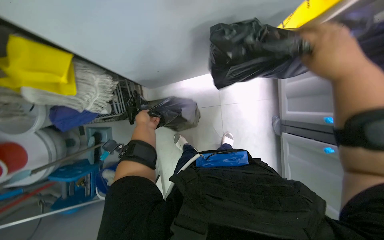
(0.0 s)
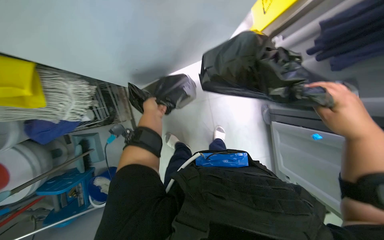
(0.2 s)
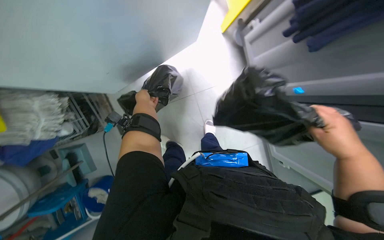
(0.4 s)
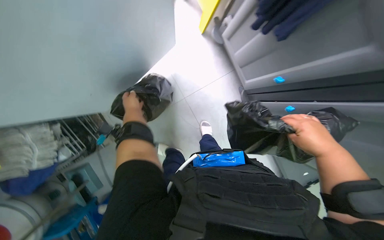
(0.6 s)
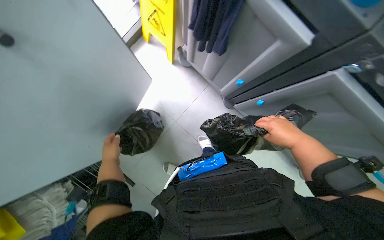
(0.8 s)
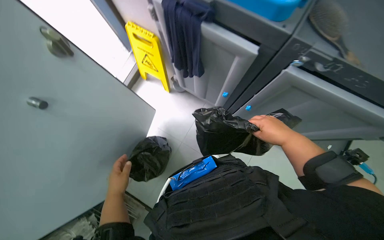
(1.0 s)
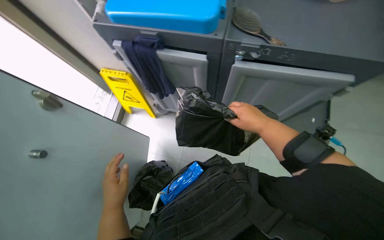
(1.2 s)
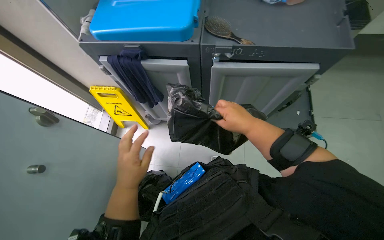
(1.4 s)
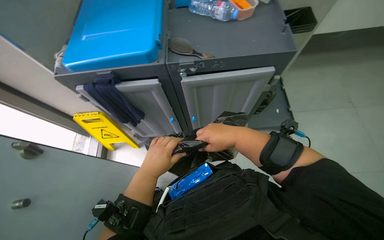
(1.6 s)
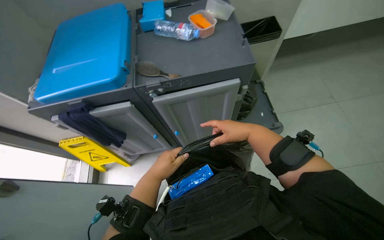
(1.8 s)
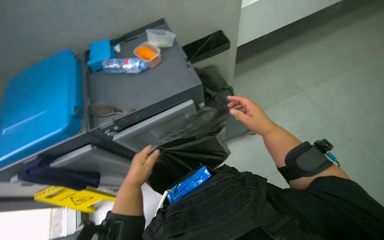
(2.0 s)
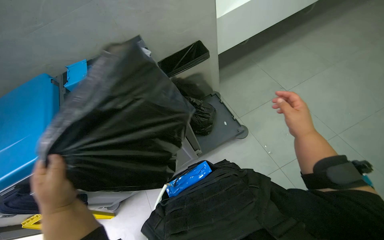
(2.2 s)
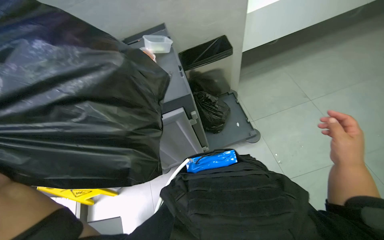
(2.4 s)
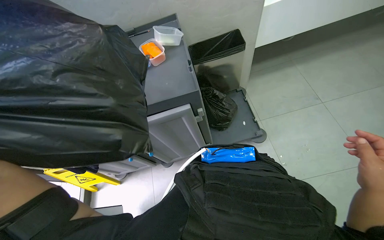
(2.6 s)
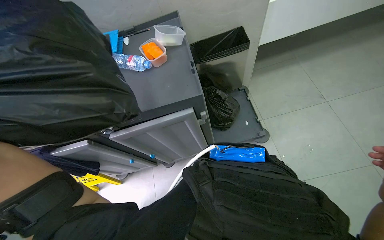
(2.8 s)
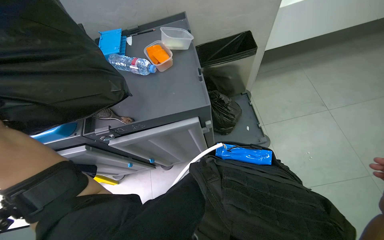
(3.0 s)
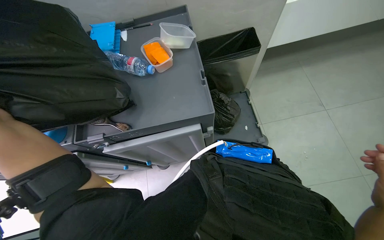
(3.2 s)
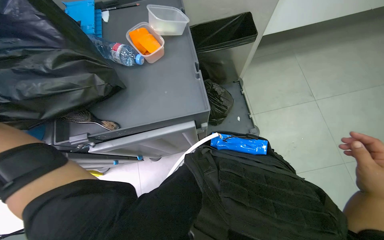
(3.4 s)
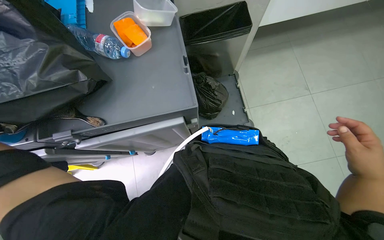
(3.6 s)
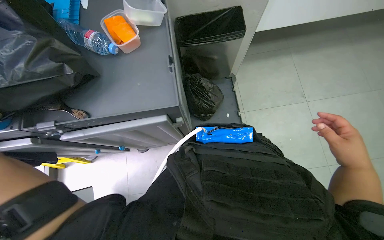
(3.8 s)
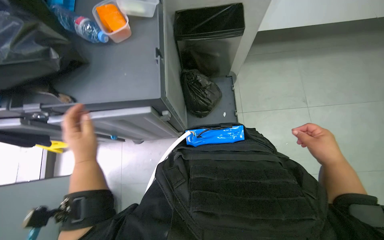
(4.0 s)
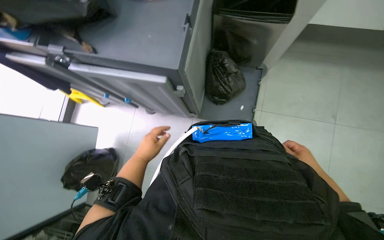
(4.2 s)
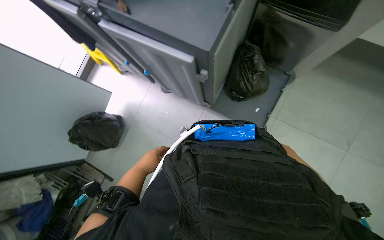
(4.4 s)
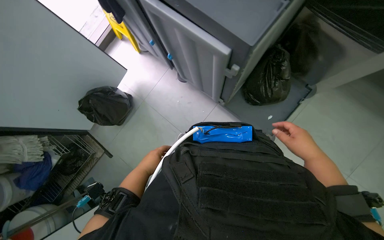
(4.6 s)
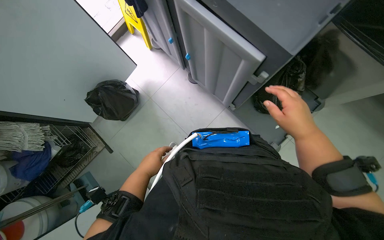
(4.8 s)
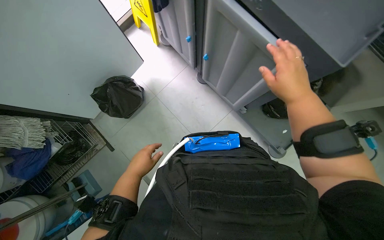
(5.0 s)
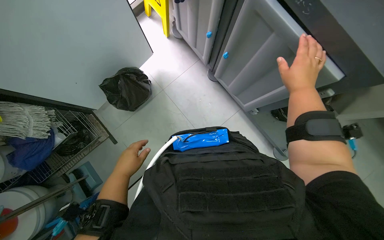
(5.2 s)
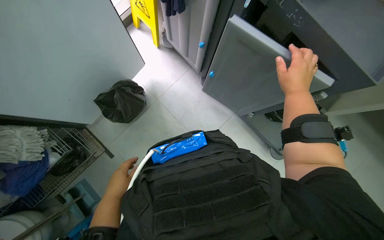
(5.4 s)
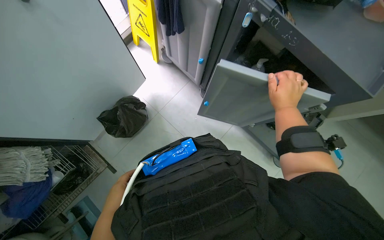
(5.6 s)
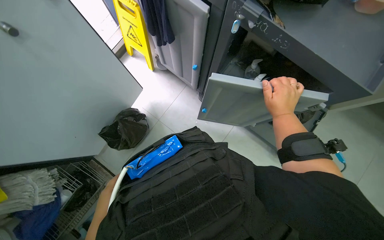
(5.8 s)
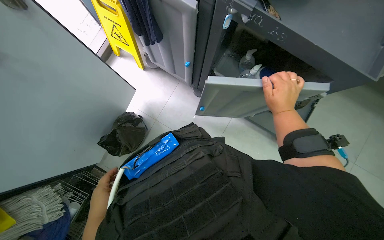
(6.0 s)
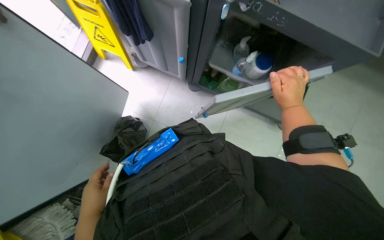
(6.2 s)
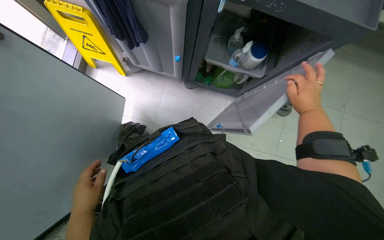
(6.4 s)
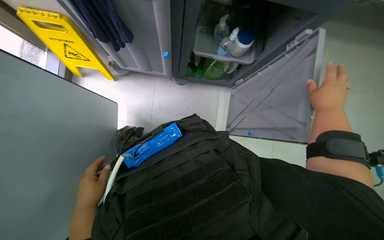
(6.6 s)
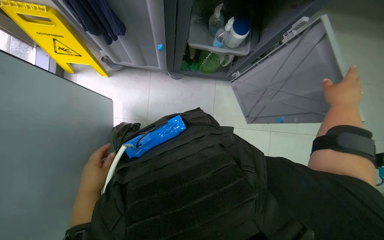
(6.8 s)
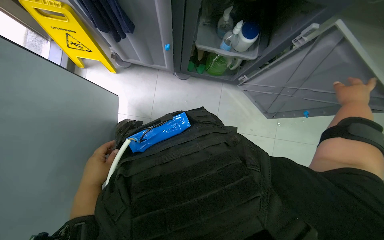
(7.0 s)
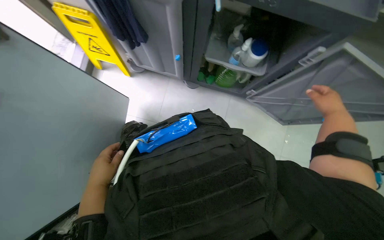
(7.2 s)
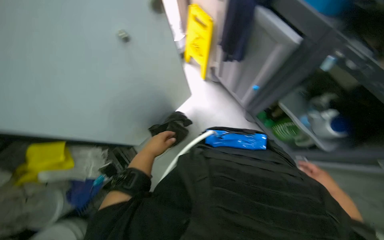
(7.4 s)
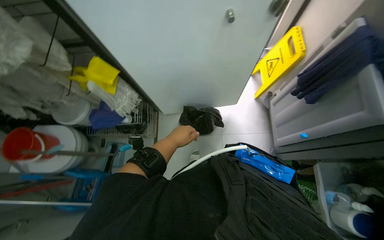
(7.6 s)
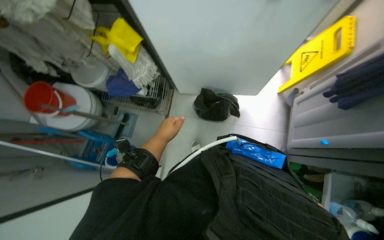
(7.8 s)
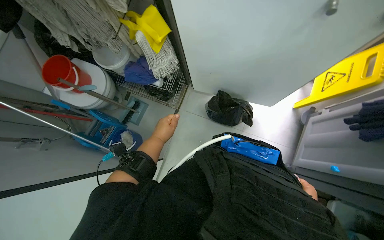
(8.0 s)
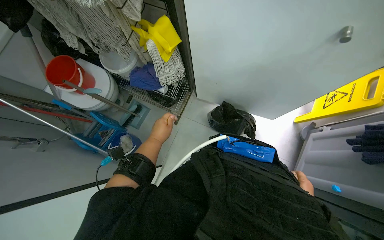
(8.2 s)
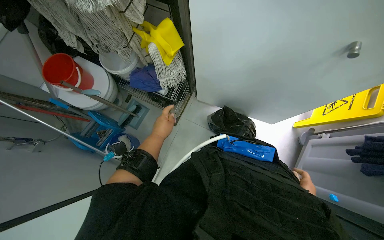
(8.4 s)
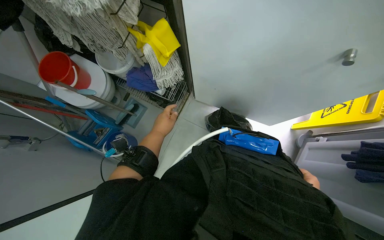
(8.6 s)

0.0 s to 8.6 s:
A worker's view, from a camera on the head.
Job: managing trash.
The whole recording: Disposing of trash bags. The worker collects and disposes of multiple trash bags into cabinets.
0.0 to 1.4 s: The view tips upward by some 20 degrees. Everything in view rotates roughly 75 degrees counterclockwise.
1.4 to 2.8 s: The camera pitches upward, by about 15 degrees.
2.8 to 4.4 s: The view tilts roughly 15 degrees downward. The scene rotates clockwise by some 35 degrees.
4.4 to 5.8 s: The camera travels to the left, some 50 cm.
7.2 to 8.6 s: The head rotates roughly 100 degrees to the left.

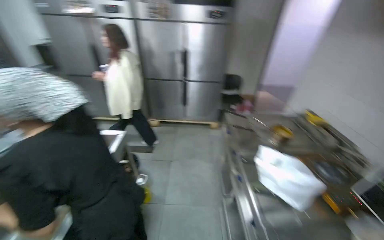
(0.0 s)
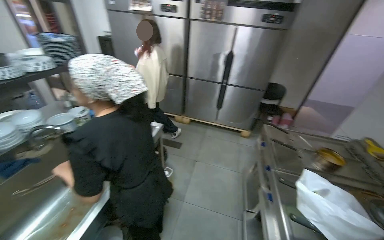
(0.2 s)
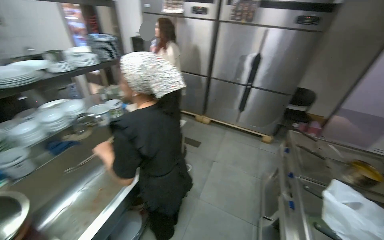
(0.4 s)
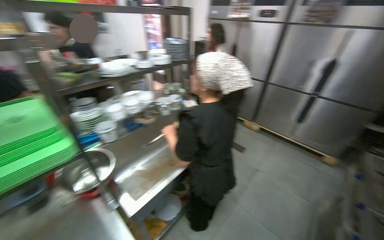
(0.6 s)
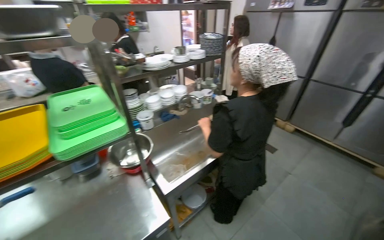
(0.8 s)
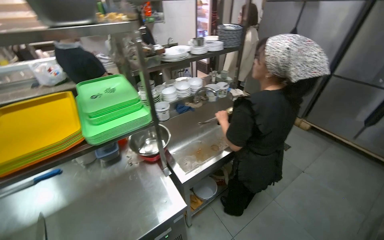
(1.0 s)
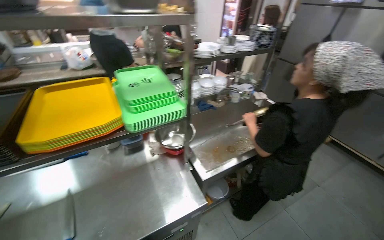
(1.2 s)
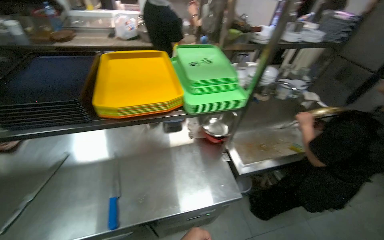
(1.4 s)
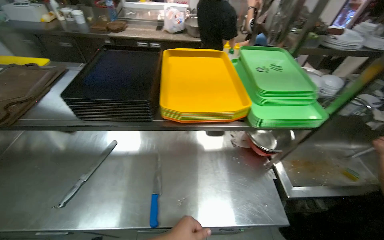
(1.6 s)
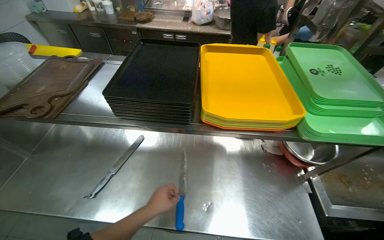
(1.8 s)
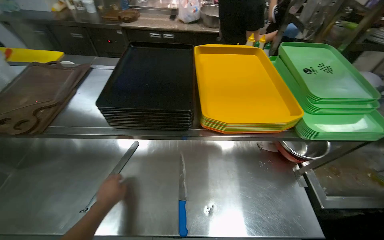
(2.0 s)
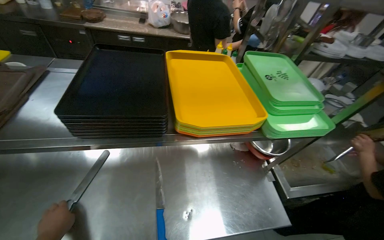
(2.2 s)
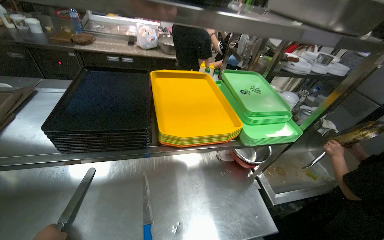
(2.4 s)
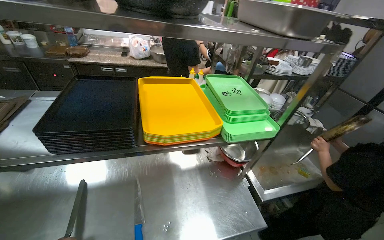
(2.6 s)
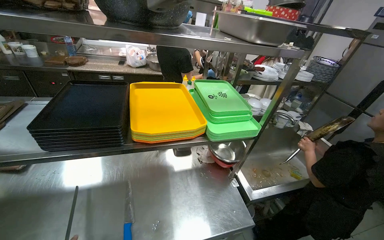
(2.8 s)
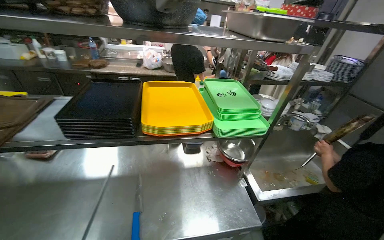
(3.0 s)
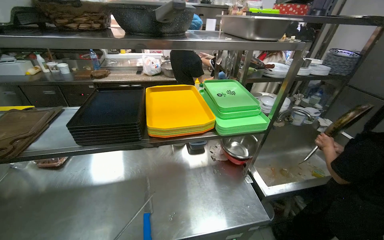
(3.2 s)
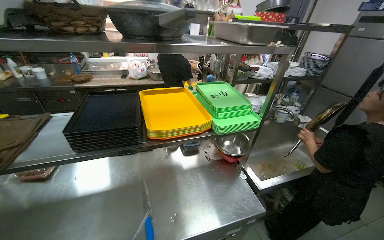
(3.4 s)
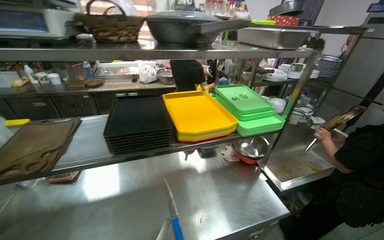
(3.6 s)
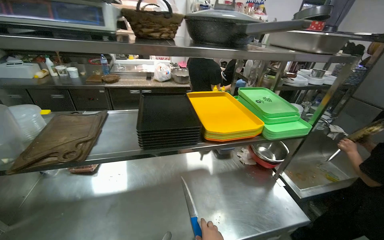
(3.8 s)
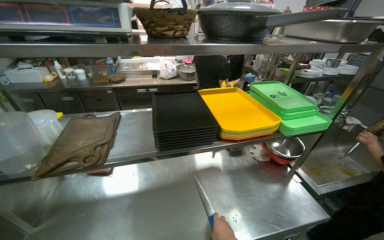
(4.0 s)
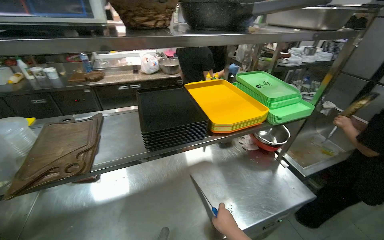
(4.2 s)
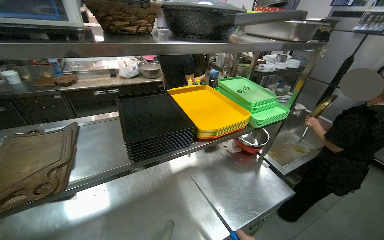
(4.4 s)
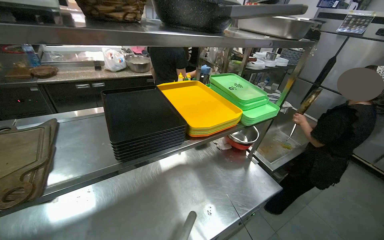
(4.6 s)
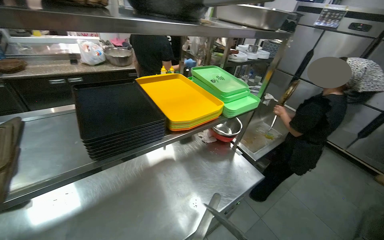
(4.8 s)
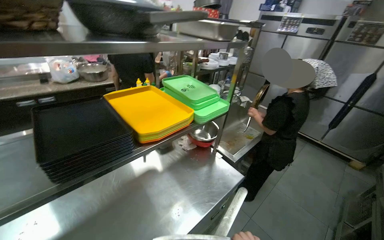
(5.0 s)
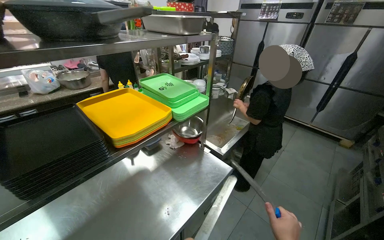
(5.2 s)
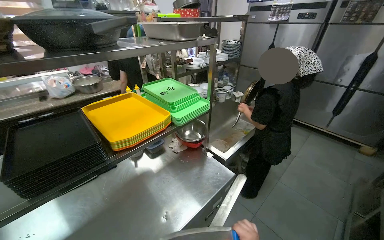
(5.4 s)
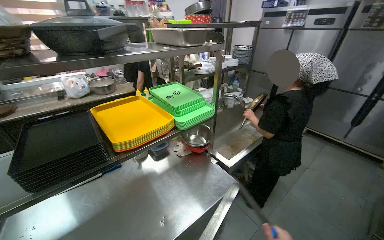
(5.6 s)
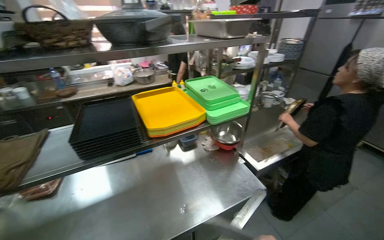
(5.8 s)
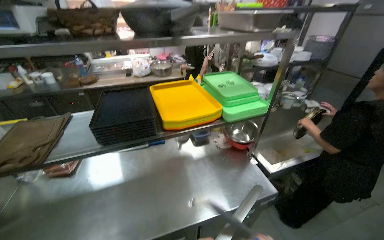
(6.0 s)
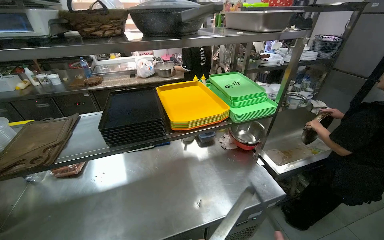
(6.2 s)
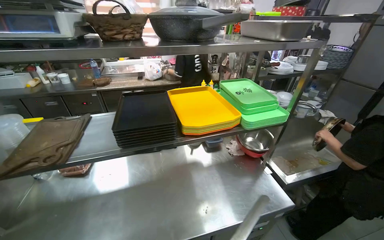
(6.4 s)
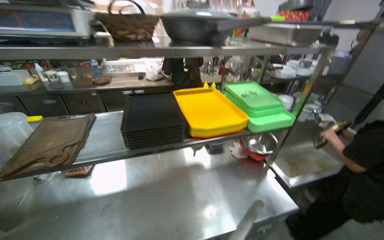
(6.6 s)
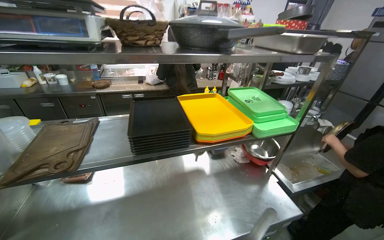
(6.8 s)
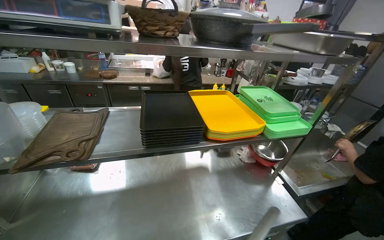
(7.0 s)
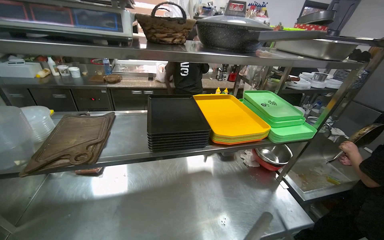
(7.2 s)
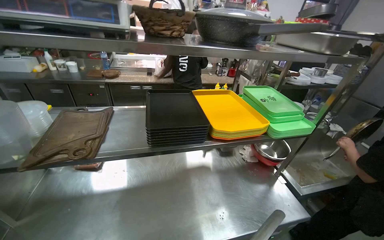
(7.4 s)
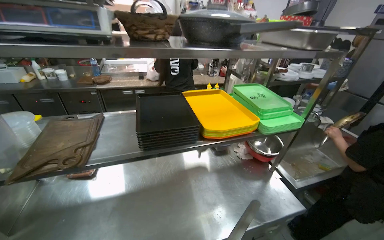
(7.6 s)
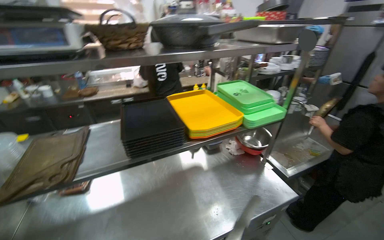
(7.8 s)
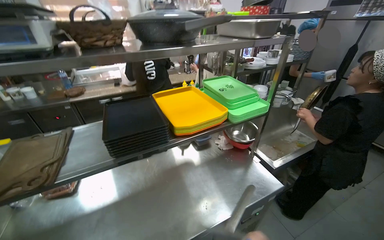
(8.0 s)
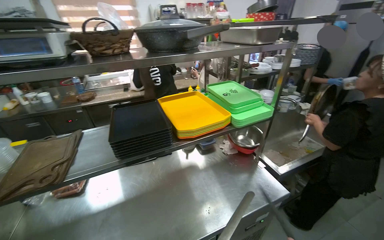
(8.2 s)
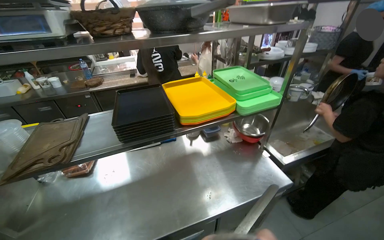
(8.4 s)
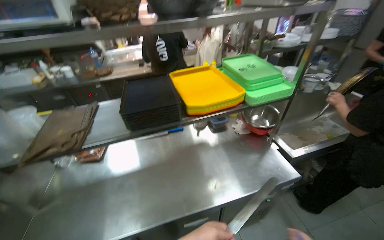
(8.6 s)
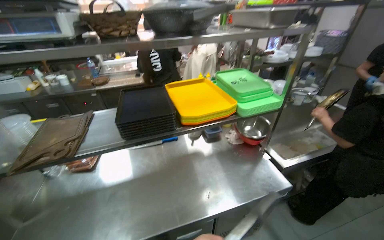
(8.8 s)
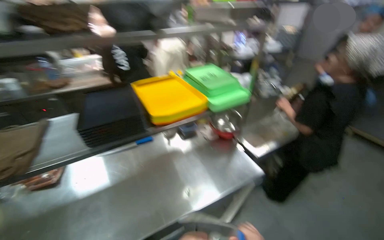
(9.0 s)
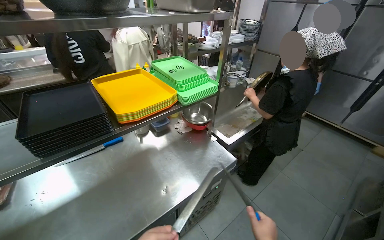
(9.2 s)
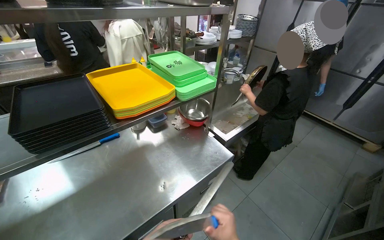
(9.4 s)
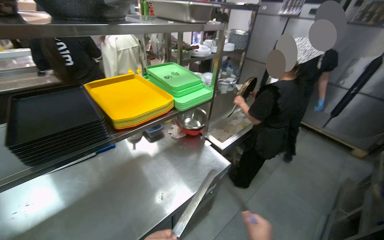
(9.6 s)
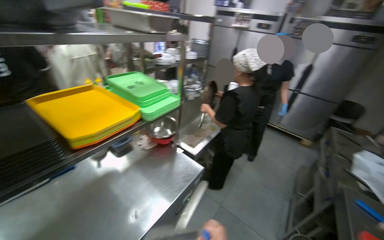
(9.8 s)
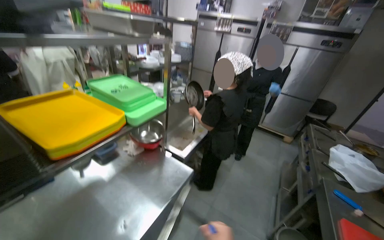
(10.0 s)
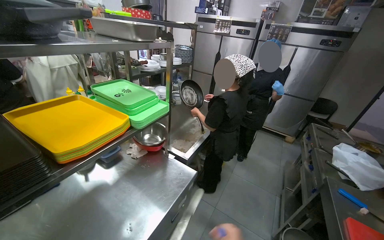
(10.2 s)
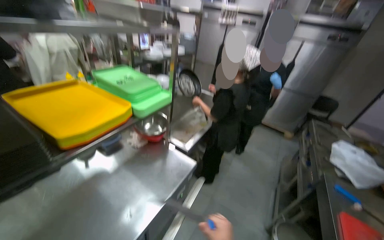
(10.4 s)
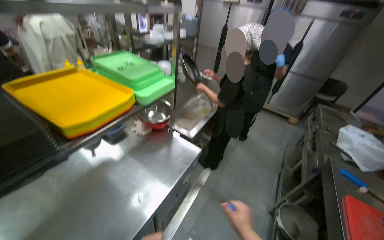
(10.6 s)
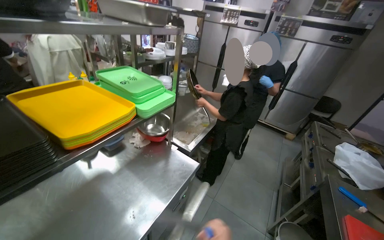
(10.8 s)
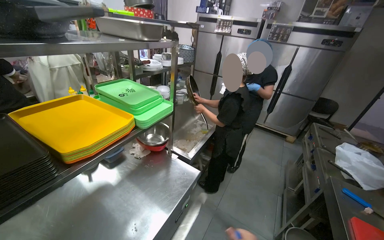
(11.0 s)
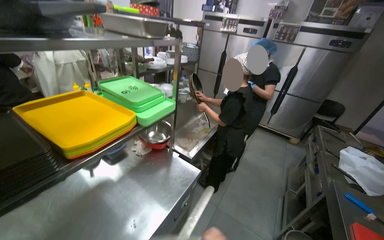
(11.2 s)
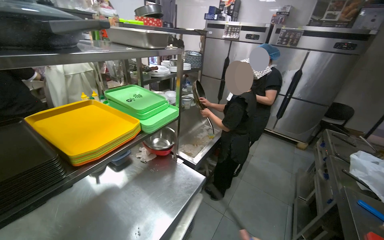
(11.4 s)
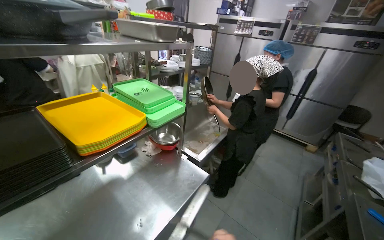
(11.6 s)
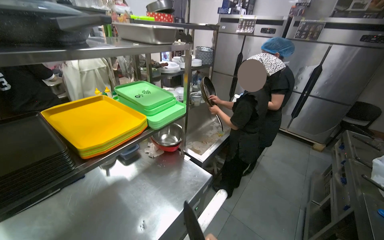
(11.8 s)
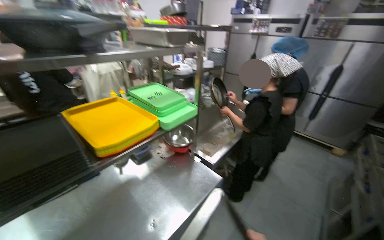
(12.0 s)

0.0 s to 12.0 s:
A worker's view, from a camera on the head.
Job: preparing food.
The whole recording: Sharpening knife. The worker sharpens a knife using a sharpening steel.
0.0 to 1.6 s: The wearer moves roughly 80 cm. The wearer's head swings about 85 degrees to the left.
3.0 to 4.4 s: The head rotates roughly 15 degrees to the right.
9.0 to 10.4 s: The head turns to the right by approximately 35 degrees.
